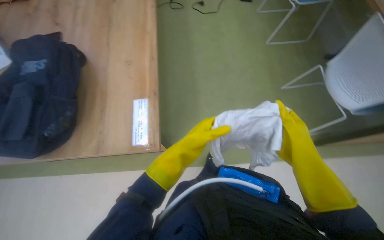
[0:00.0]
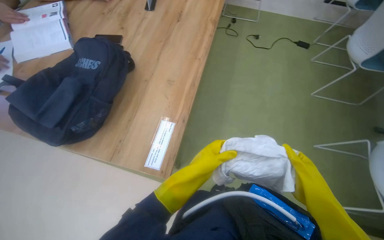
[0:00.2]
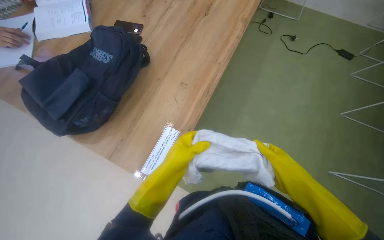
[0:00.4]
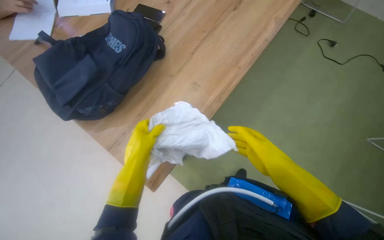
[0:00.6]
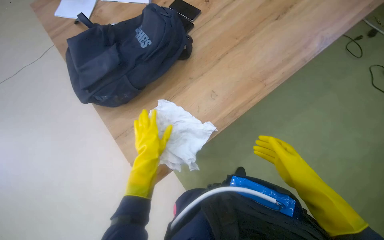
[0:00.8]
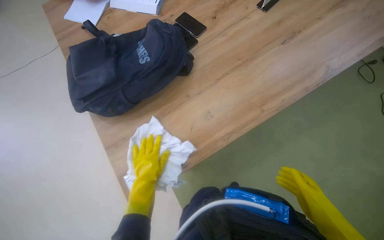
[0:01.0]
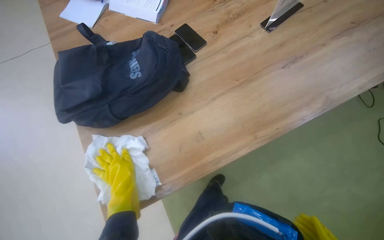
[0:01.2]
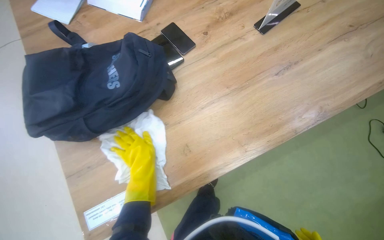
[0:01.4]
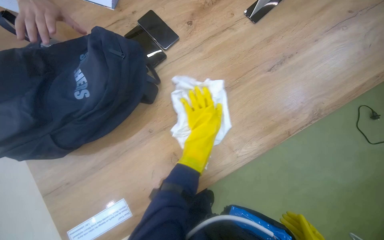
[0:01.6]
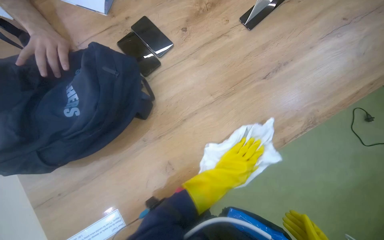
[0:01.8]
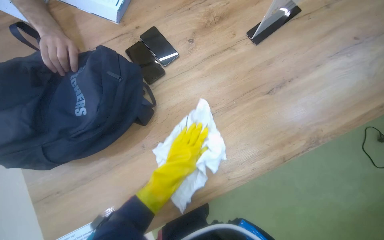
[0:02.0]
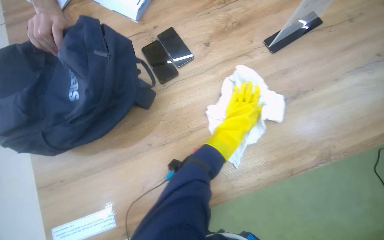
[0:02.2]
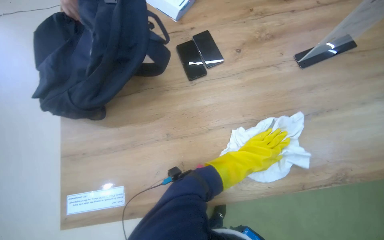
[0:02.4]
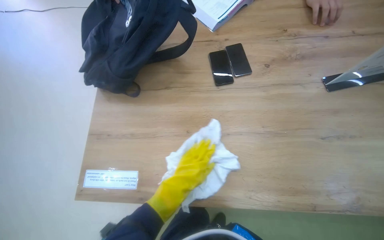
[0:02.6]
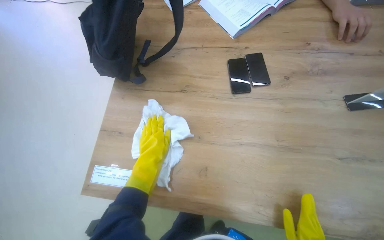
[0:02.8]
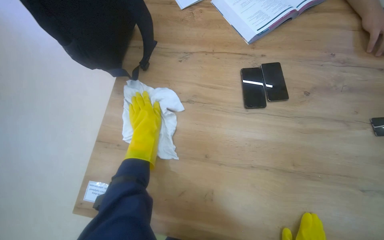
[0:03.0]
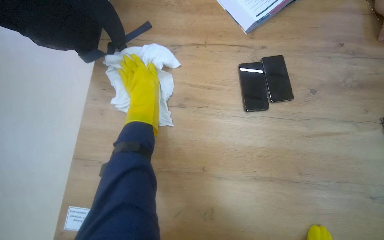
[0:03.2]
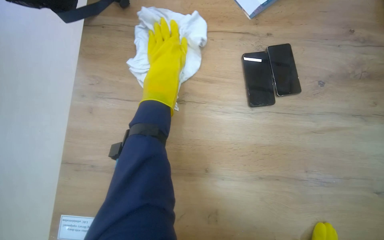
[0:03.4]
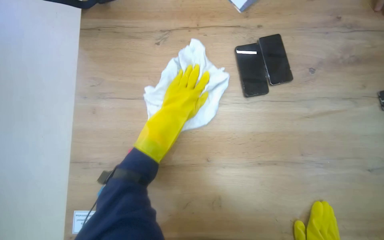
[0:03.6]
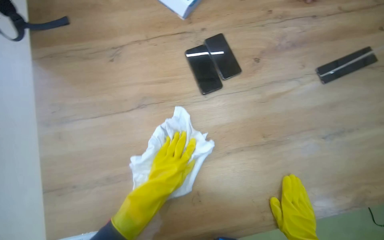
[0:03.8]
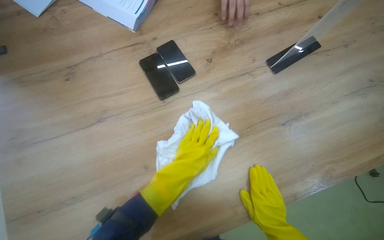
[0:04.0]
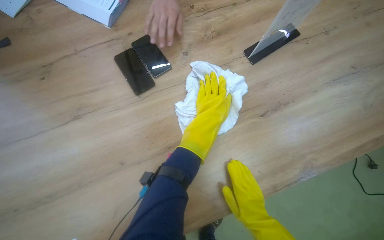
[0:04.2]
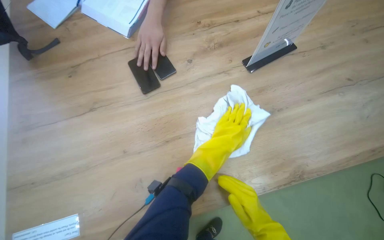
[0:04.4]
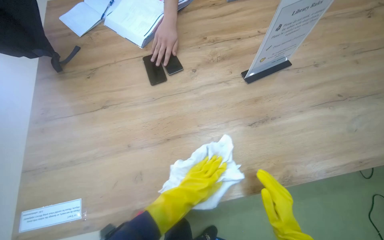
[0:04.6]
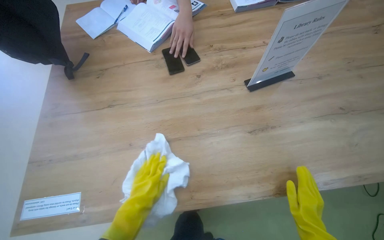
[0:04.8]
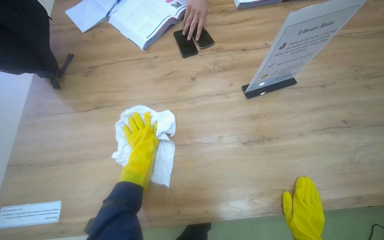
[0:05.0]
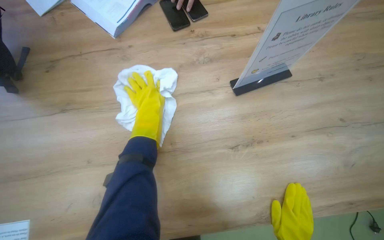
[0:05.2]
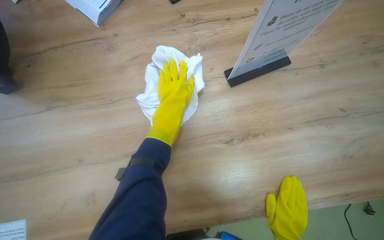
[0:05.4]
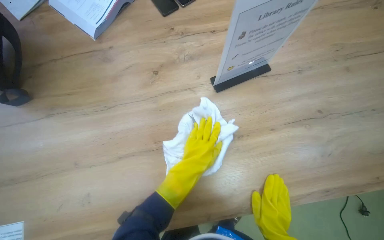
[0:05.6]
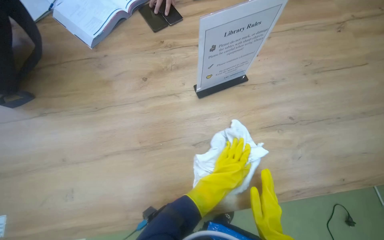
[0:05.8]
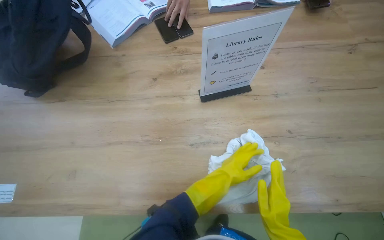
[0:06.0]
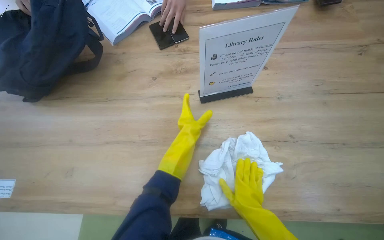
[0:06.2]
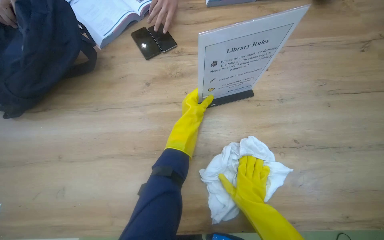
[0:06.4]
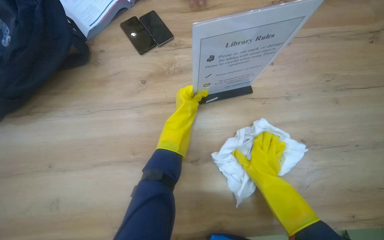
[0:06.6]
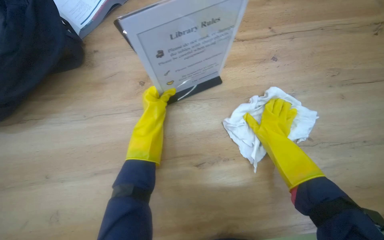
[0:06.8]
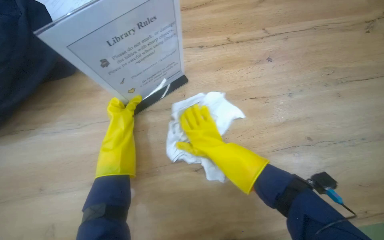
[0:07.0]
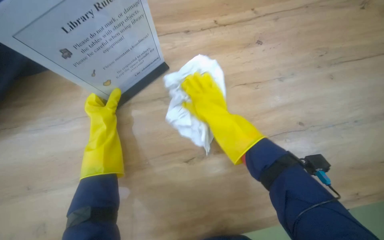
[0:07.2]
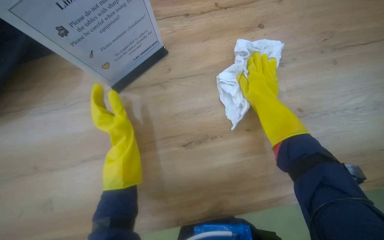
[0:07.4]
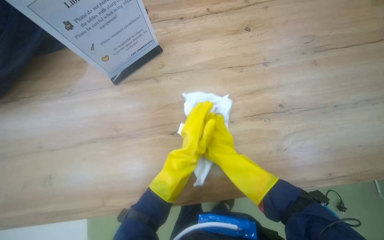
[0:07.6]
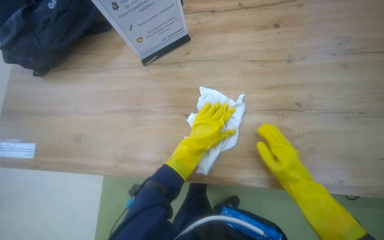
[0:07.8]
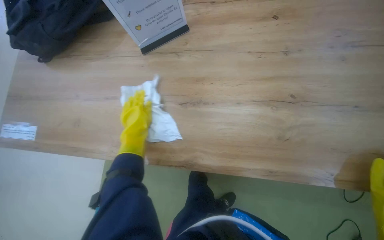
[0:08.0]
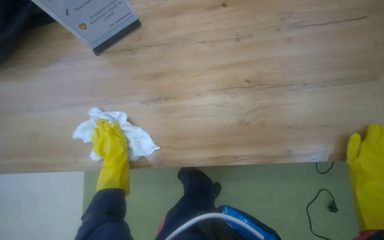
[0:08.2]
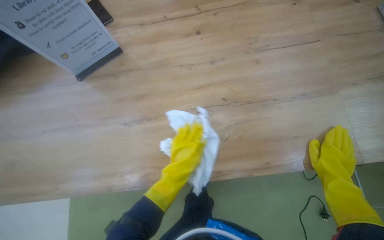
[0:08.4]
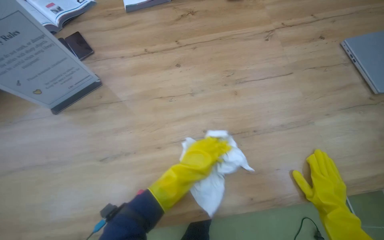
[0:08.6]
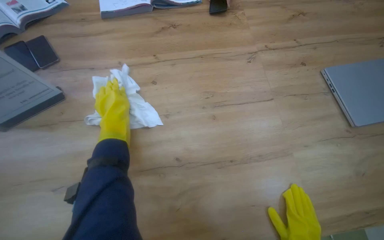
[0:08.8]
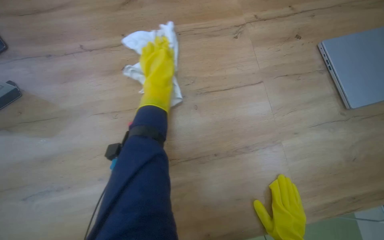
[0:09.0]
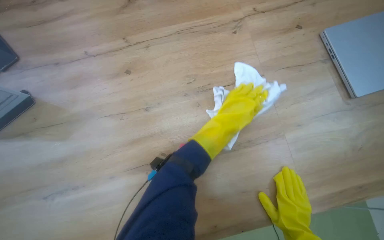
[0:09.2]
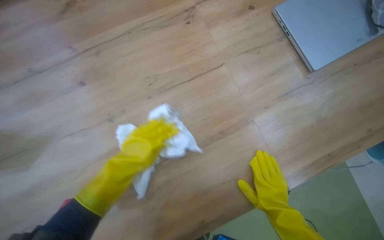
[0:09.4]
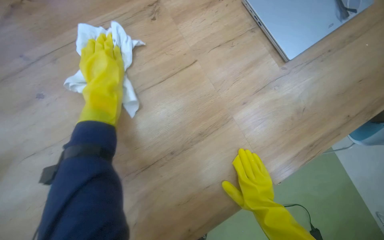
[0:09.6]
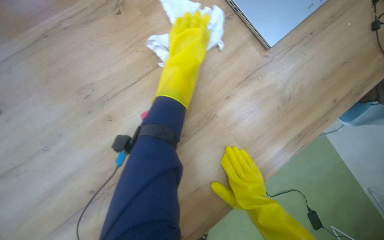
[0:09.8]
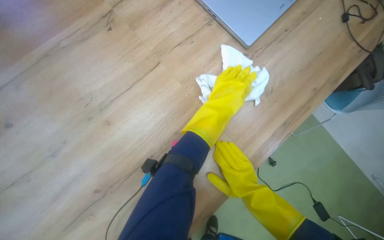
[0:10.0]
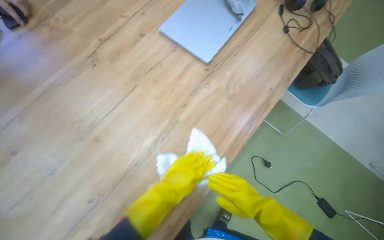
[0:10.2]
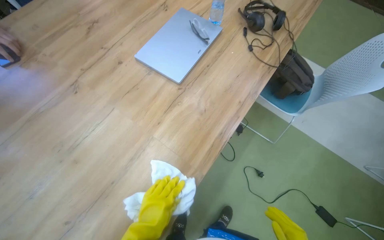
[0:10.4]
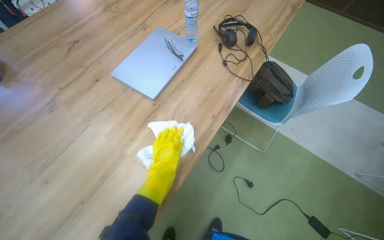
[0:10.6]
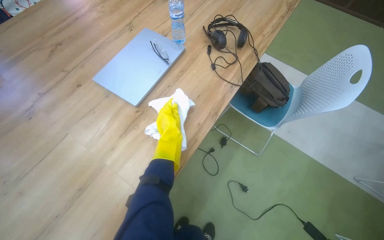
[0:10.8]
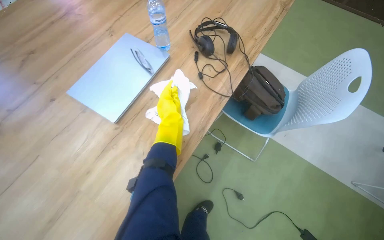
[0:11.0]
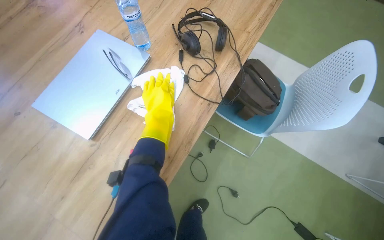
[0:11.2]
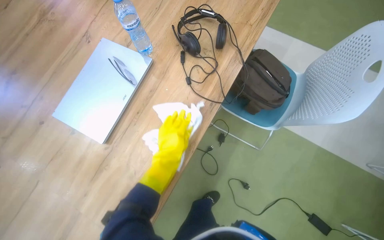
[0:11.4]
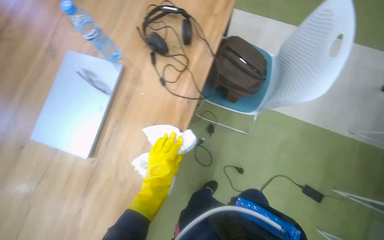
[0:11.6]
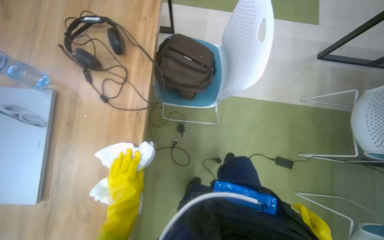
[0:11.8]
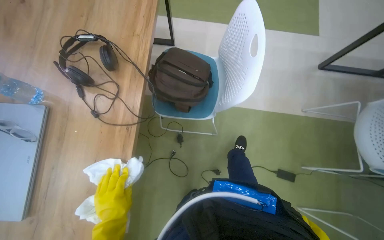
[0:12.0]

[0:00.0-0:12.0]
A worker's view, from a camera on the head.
Job: wiping surfaces.
The whole recording: Cleaning table surface. The worker wipes the table surface with a cloth, moving items and adjusting the cloth as needed.
0:00.0 to 0:01.6: The camera travels some 70 cm. The wearer looks roughly 65 degrees further to the left. The view tilts roughly 15 degrees downward.
0:01.6 to 0:03.0: The head turns to the left by roughly 40 degrees.
0:03.0 to 0:04.4: Everything in view rotates approximately 30 degrees counterclockwise. The left hand swings up and down the picture, some 25 cm each way, with 3 reversals.
0:04.4 to 0:06.0: The left hand swings up and down the picture, about 30 cm each way, with 2 reversals.
0:06.0 to 0:07.6: The right hand heads farther from the camera, covering approximately 25 cm.
0:07.6 to 0:09.0: The left hand is displaced up the picture by some 30 cm, and moves roughly 10 cm to the left and comes back.
0:09.0 to 0:10.4: The scene rotates counterclockwise by roughly 40 degrees. The left hand moves up and down the picture over roughly 40 cm, changing direction 2 times.
0:10.4 to 0:12.0: The camera is carried roughly 60 cm. Everything in view rotates some 30 degrees counterclockwise.

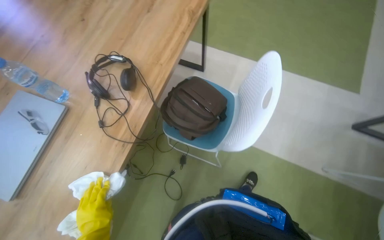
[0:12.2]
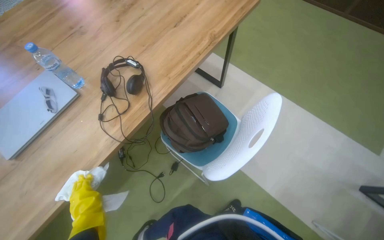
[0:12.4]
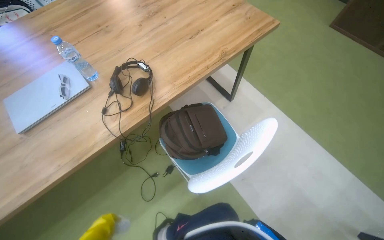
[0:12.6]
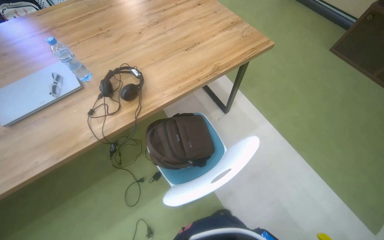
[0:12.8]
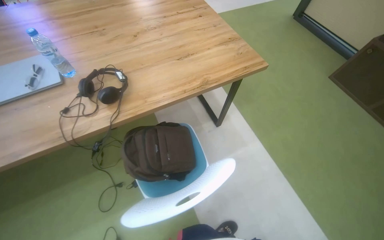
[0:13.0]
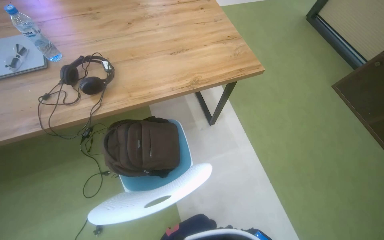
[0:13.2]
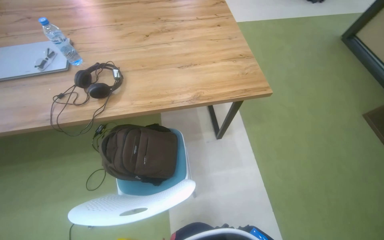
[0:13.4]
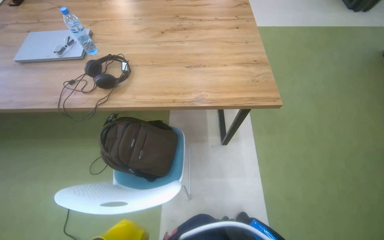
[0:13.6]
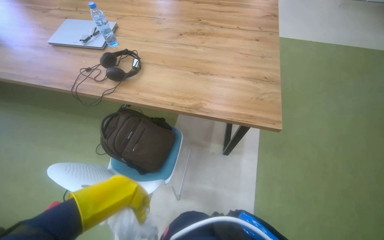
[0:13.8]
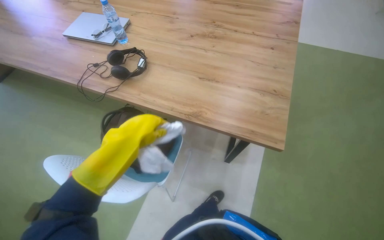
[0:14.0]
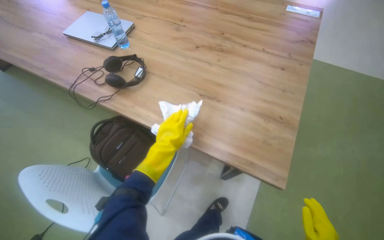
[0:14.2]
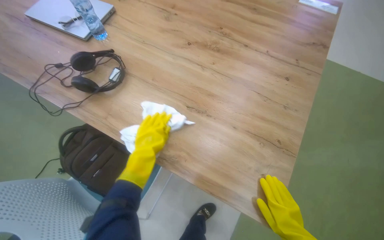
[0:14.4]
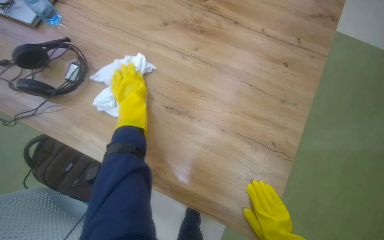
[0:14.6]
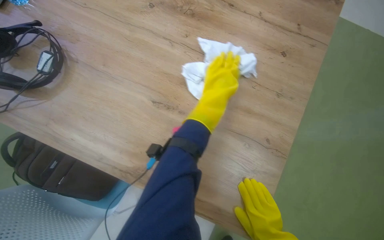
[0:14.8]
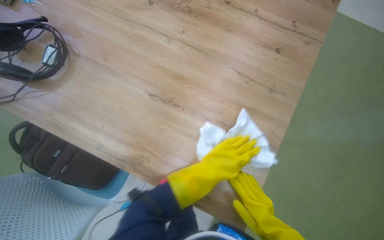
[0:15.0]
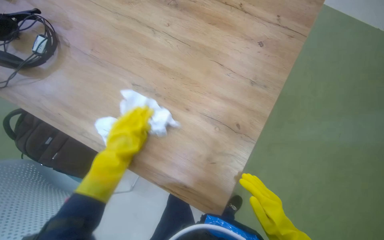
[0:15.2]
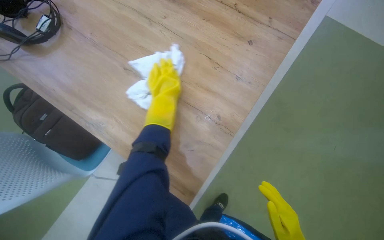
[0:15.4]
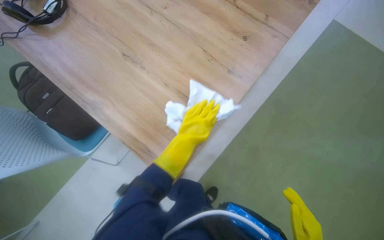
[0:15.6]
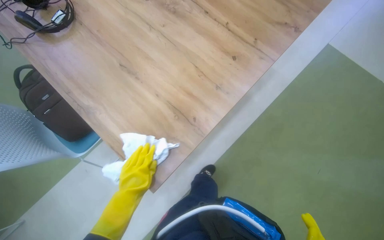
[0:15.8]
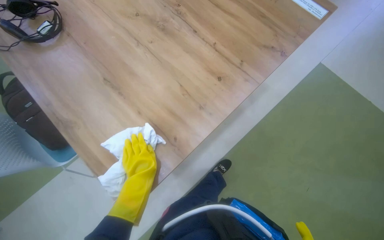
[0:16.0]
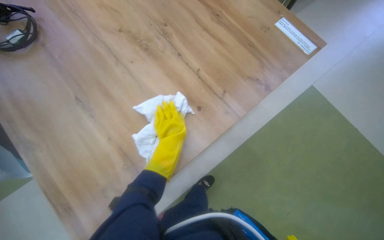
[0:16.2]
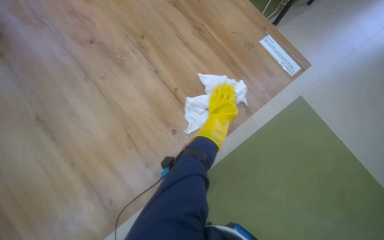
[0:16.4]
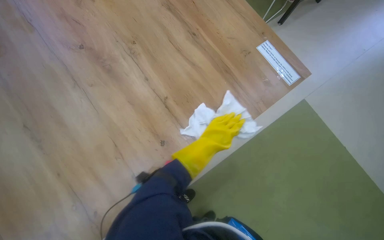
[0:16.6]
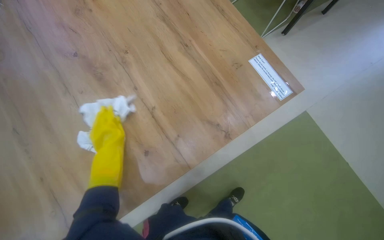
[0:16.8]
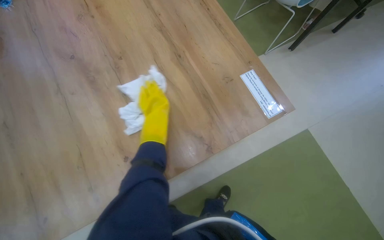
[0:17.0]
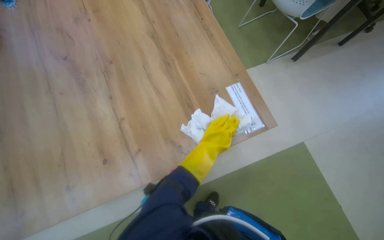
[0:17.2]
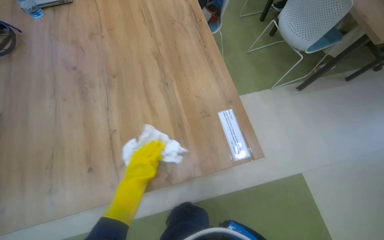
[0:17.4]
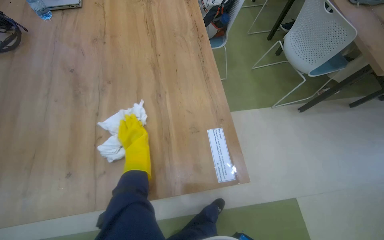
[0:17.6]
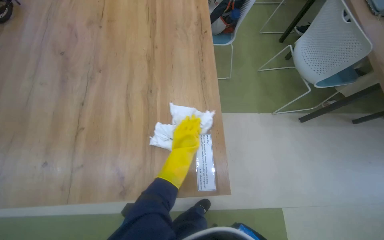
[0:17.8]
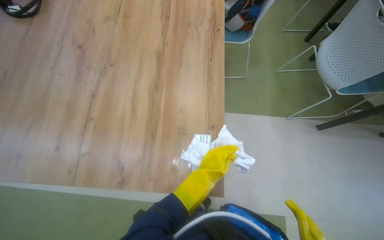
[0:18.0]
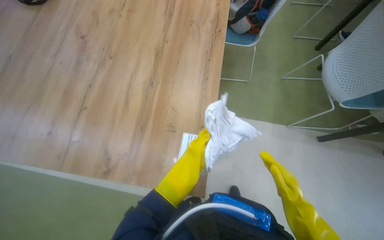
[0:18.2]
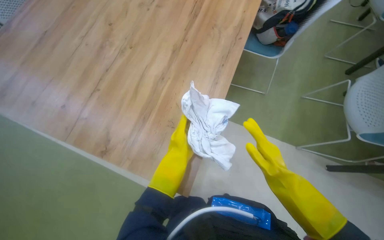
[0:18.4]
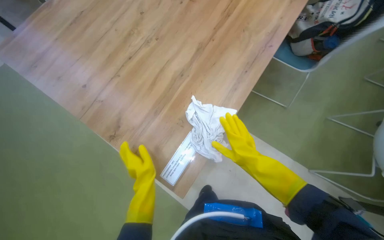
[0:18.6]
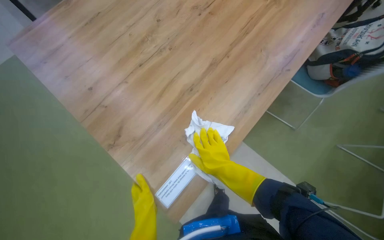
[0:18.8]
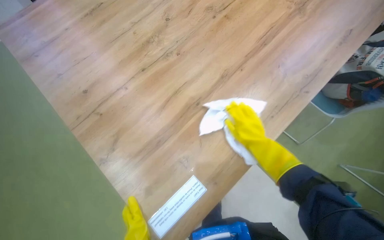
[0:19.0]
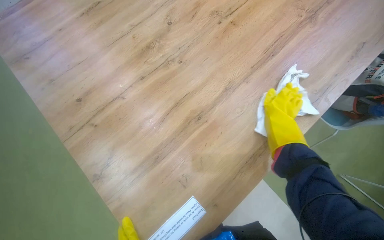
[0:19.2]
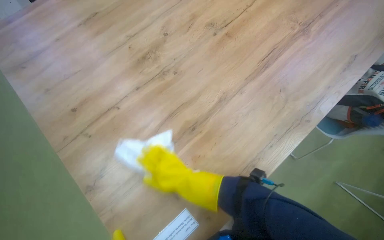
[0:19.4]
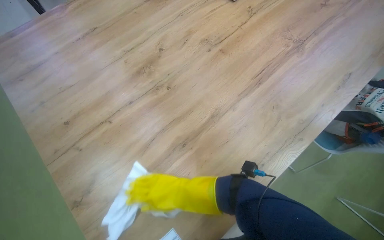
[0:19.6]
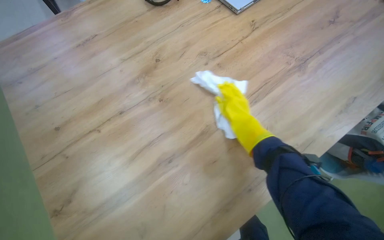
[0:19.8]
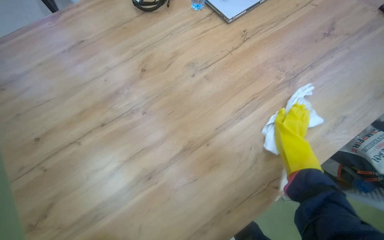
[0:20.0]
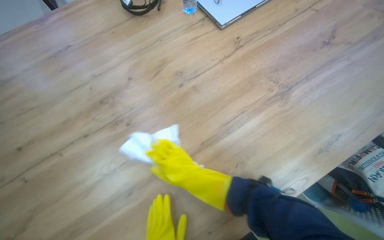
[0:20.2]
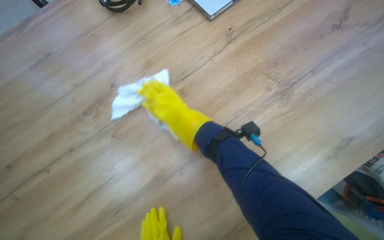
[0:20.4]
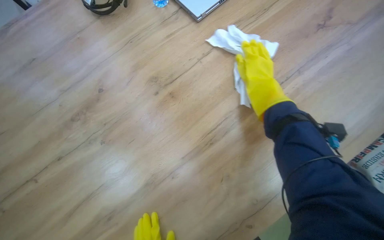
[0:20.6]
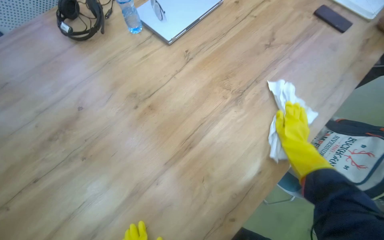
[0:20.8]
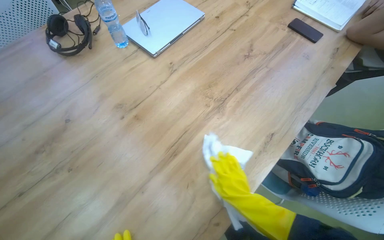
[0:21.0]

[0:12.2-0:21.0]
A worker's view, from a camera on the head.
Job: wiping surfaces.
The whole recording: Cleaning table surface. The worker wipes the table surface with a cloth, moving items and adjusting the cloth as needed.
0:12.2 to 0:13.6: The head travels some 60 cm. The head turns to the left by some 65 degrees.
0:13.6 to 0:15.2: The head travels about 60 cm. The wearer looks roughly 30 degrees further to the left. The view tilts approximately 20 degrees downward.
0:15.2 to 0:16.6: The head travels about 50 cm. The scene turns approximately 25 degrees clockwise in the picture.
0:16.6 to 0:18.0: The wearer moves about 50 cm. The head turns to the left by some 40 degrees.
0:18.0 to 0:19.6: The wearer looks approximately 45 degrees further to the left.
